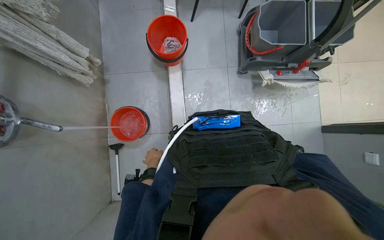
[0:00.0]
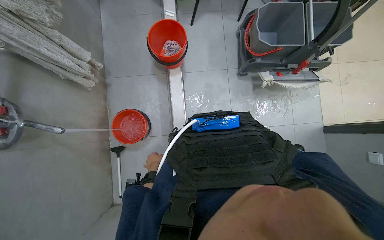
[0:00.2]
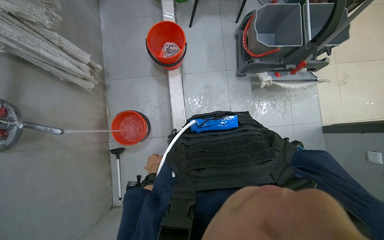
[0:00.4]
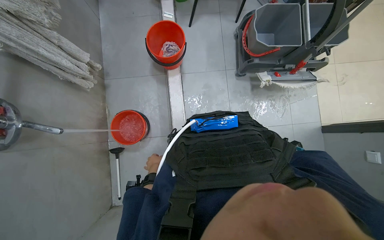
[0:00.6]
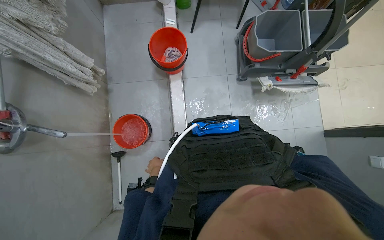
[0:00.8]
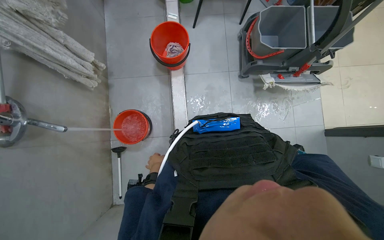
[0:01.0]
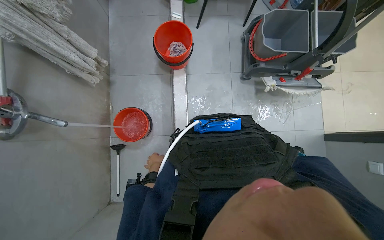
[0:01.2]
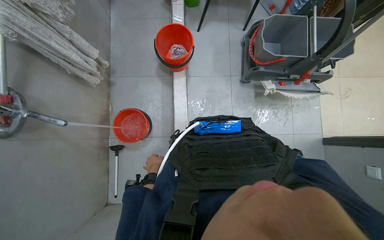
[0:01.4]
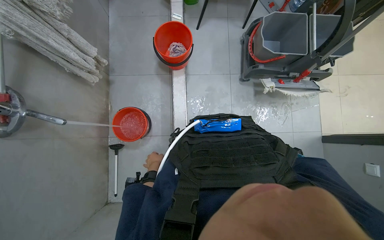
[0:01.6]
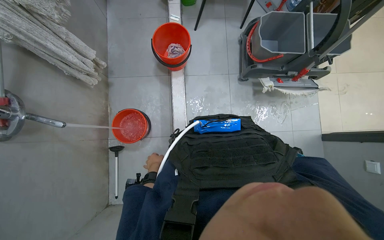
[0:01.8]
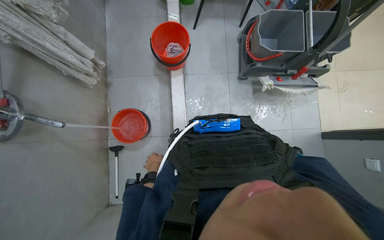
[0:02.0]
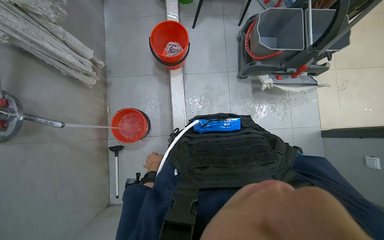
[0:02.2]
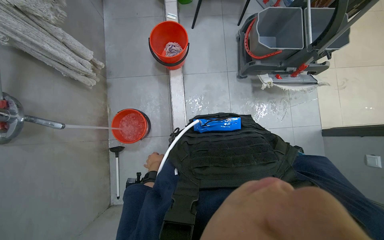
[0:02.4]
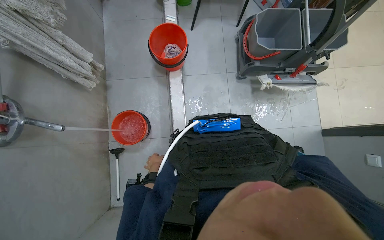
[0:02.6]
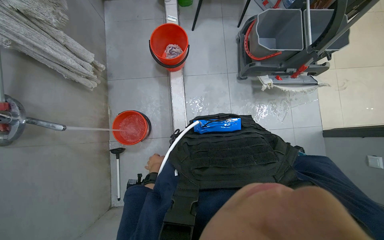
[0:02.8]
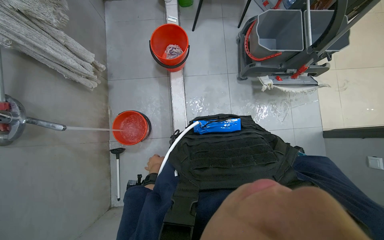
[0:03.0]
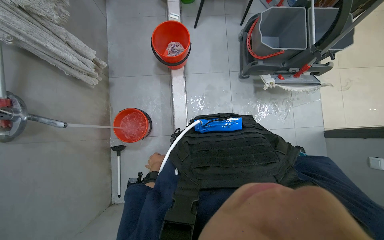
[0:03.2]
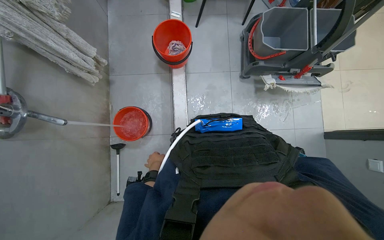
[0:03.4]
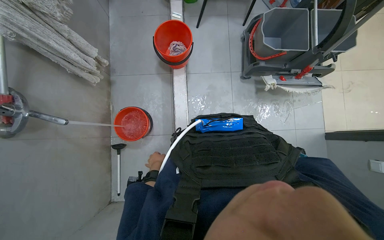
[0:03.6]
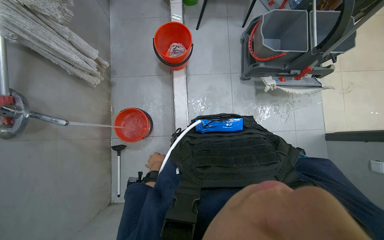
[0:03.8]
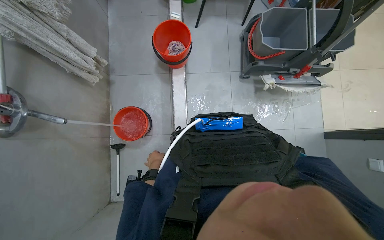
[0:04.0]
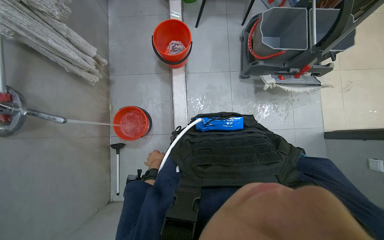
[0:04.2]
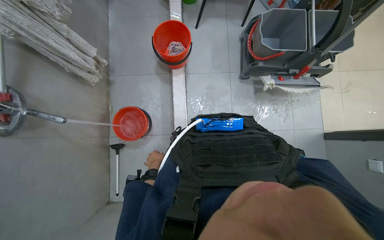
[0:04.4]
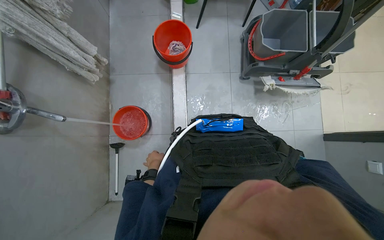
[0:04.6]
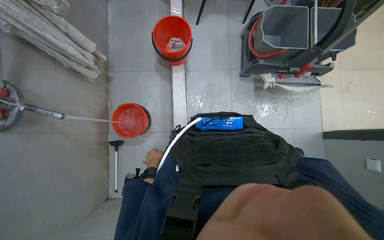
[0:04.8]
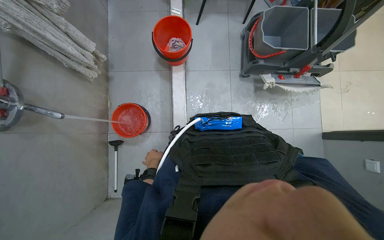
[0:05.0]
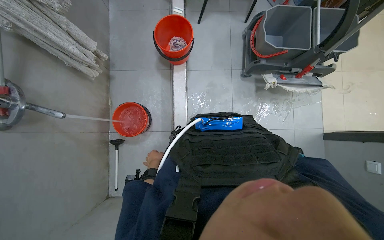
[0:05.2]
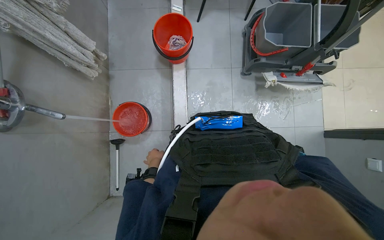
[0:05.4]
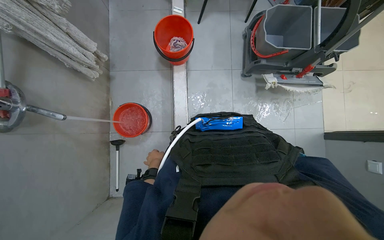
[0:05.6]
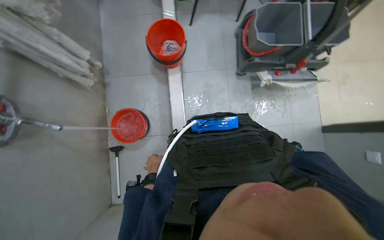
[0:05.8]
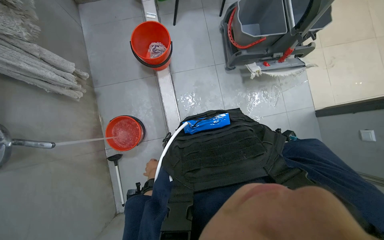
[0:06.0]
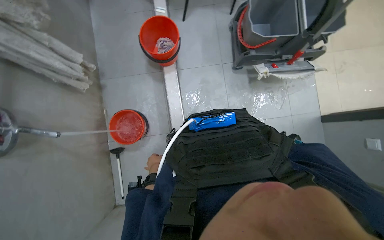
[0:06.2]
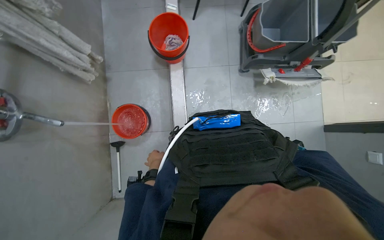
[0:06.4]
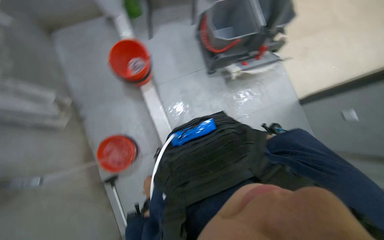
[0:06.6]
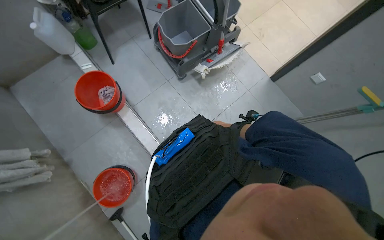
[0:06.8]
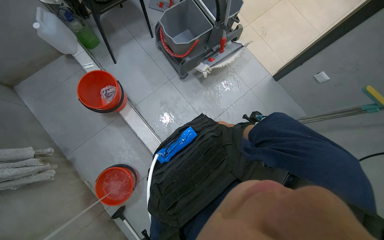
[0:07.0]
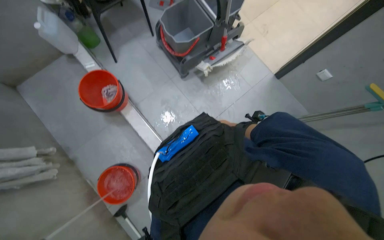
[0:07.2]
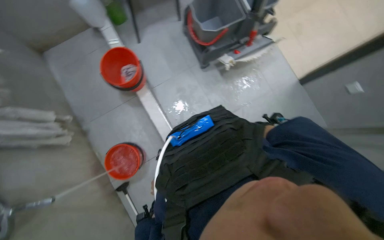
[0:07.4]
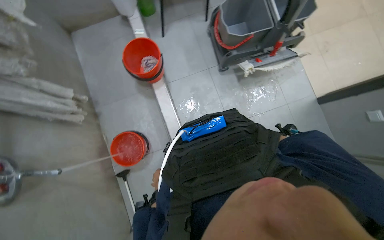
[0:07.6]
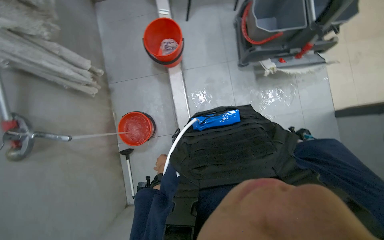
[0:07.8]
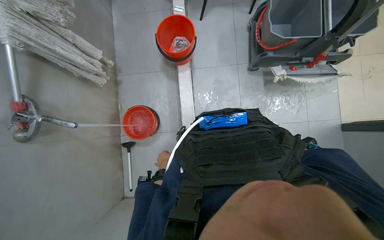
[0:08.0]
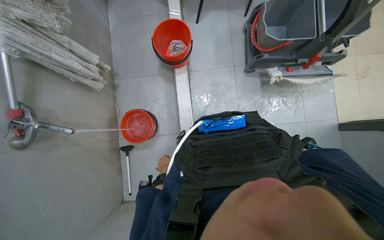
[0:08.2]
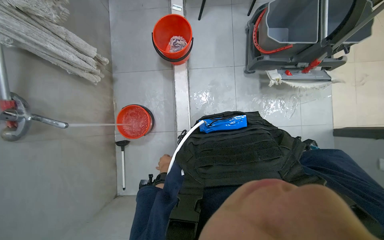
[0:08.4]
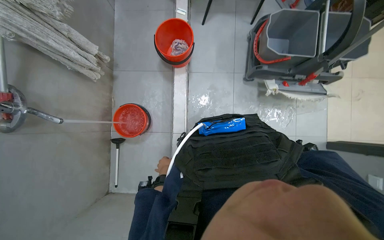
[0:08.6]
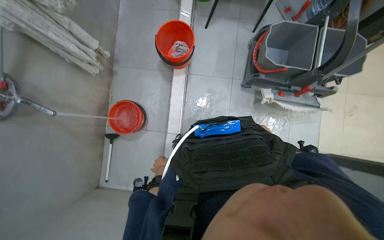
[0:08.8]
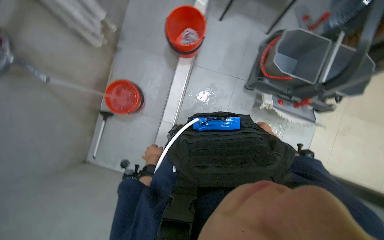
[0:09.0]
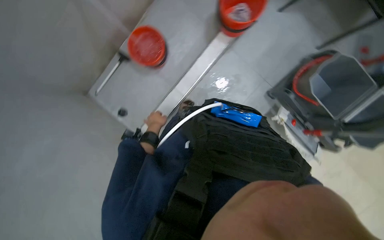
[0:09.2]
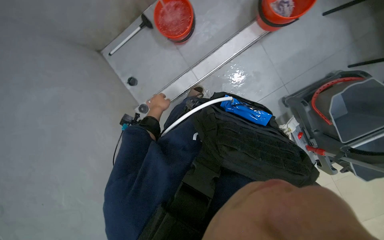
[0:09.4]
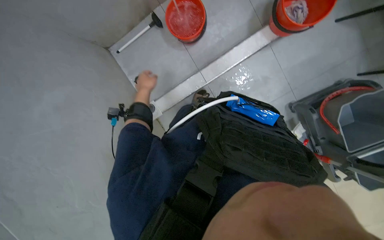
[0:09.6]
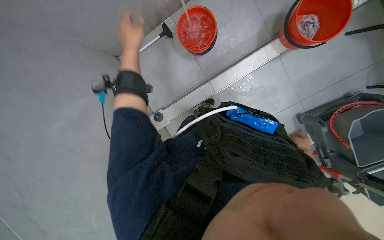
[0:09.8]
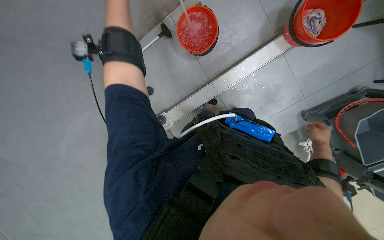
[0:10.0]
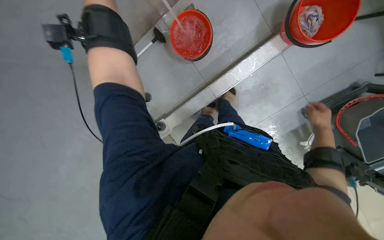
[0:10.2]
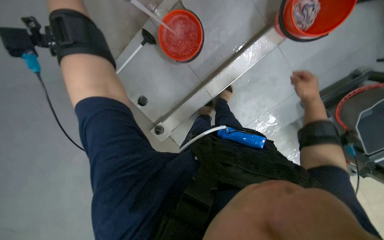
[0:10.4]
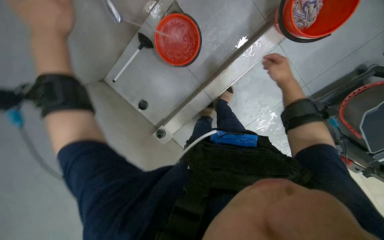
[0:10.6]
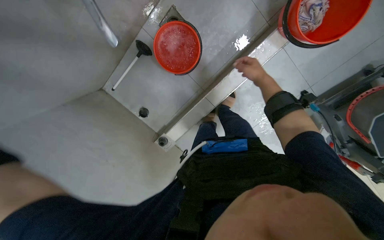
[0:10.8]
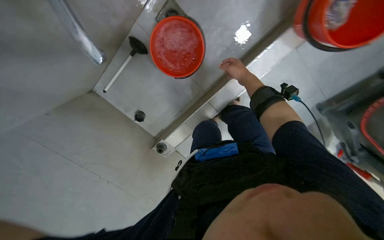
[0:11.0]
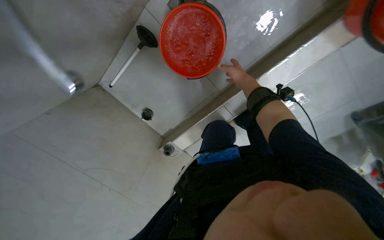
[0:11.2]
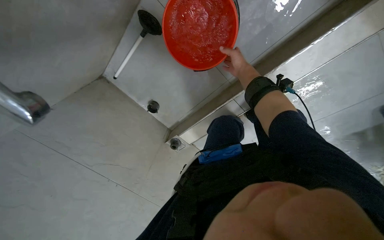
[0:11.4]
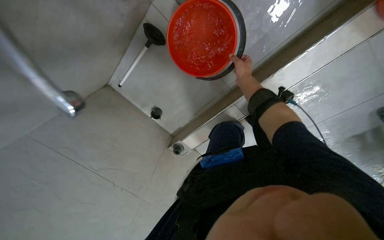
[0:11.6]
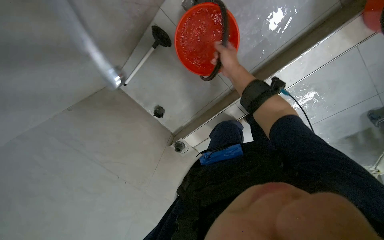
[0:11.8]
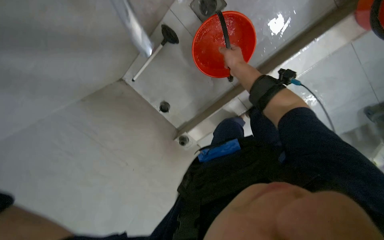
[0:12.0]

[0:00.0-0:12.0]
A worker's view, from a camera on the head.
Job: preparing cleaning supplies.
The whole recording: Organizing trash and filling mop bucket. The worker organizes the trash and fills the mop bucket with water.
0:07.6 to 0:09.0: The scene turns about 35 degrees clockwise in the picture.
0:09.0 to 0:10.4: The wearer looks approximately 20 degrees further downward. The scene rotates clockwise by roughly 35 degrees.
0:10.4 to 0:12.0: The right hand moves up the picture and to the left, some 50 cm.

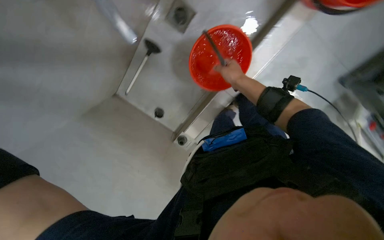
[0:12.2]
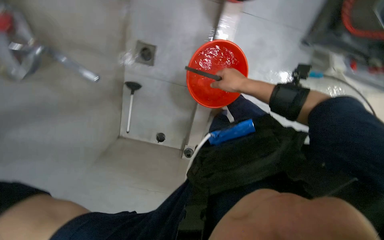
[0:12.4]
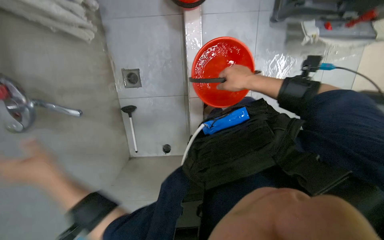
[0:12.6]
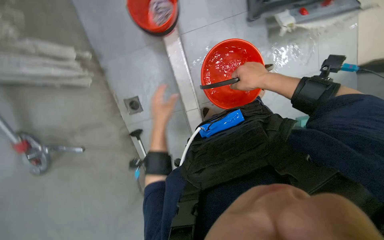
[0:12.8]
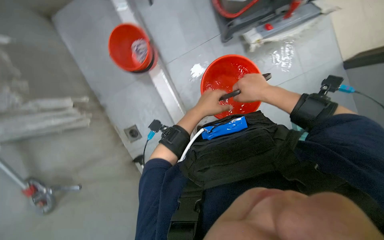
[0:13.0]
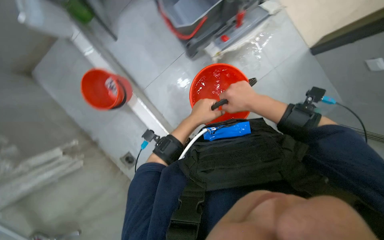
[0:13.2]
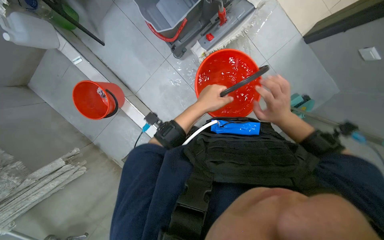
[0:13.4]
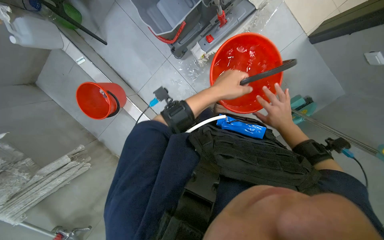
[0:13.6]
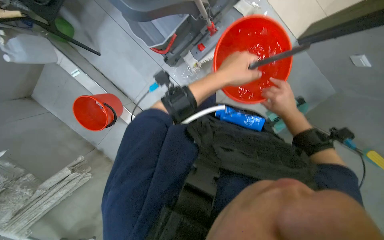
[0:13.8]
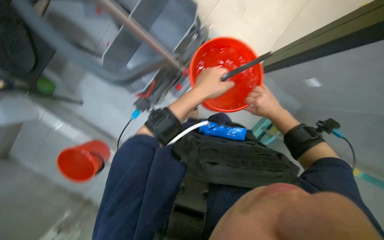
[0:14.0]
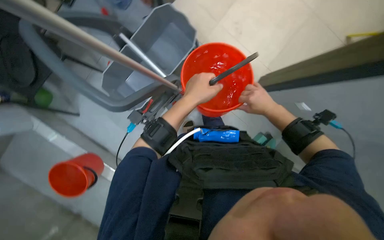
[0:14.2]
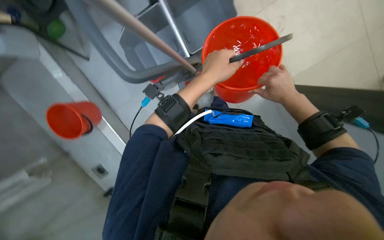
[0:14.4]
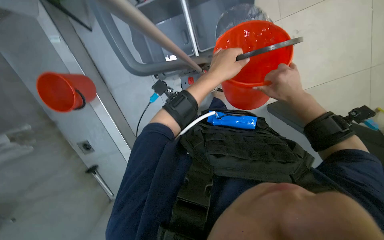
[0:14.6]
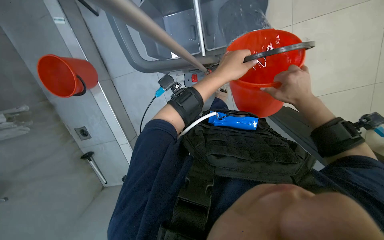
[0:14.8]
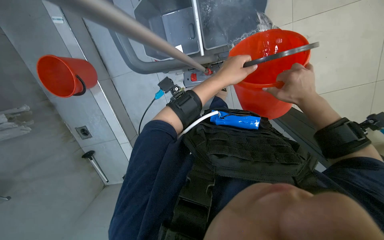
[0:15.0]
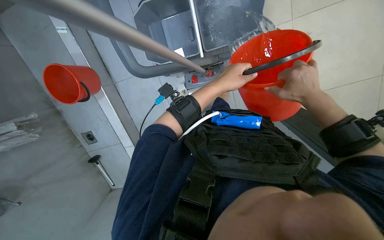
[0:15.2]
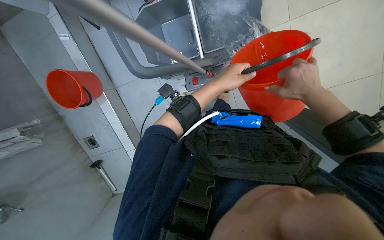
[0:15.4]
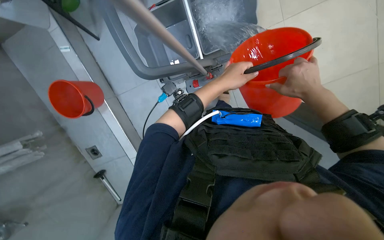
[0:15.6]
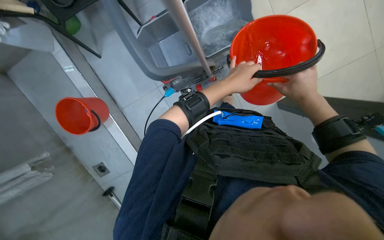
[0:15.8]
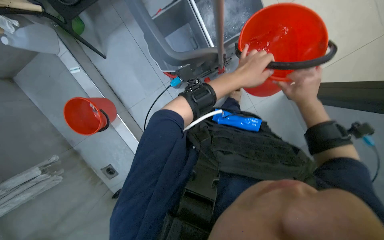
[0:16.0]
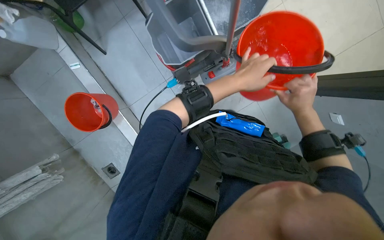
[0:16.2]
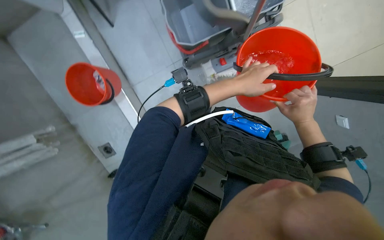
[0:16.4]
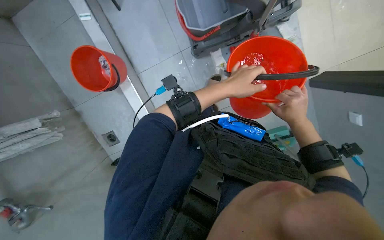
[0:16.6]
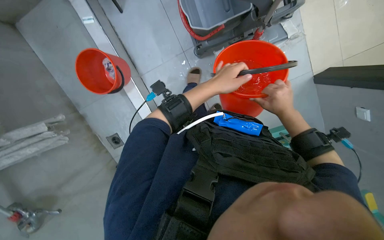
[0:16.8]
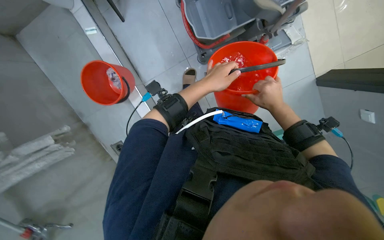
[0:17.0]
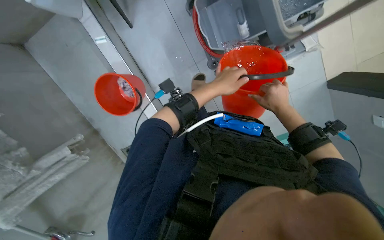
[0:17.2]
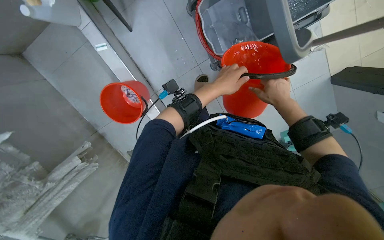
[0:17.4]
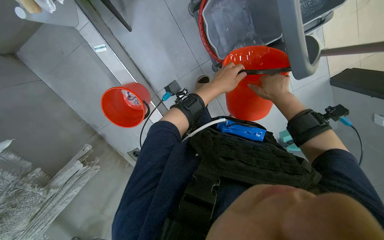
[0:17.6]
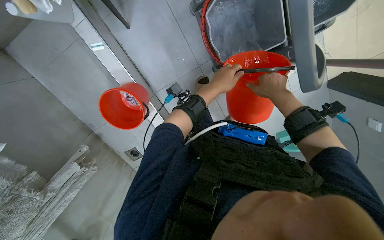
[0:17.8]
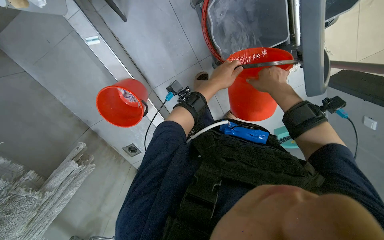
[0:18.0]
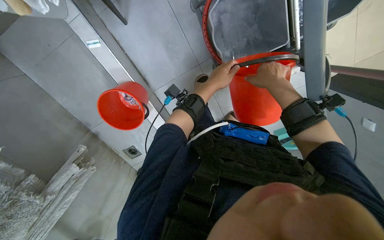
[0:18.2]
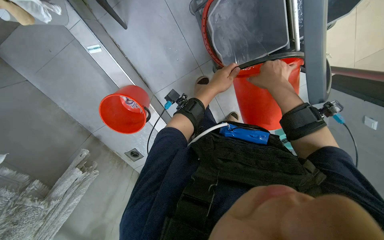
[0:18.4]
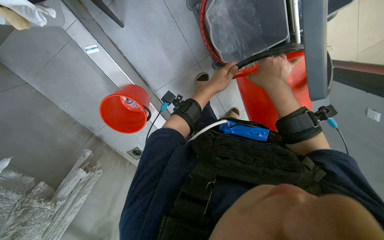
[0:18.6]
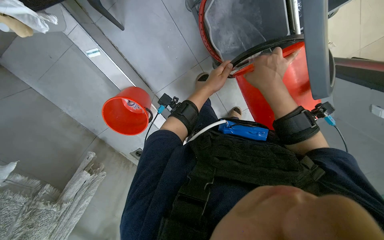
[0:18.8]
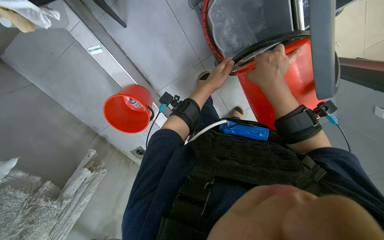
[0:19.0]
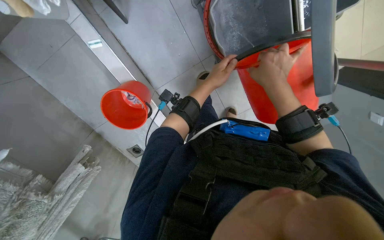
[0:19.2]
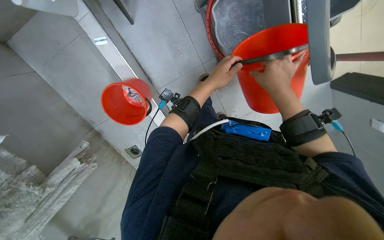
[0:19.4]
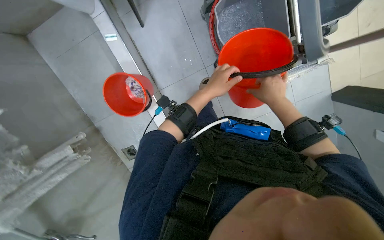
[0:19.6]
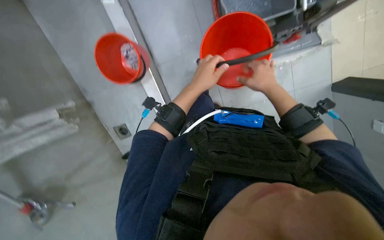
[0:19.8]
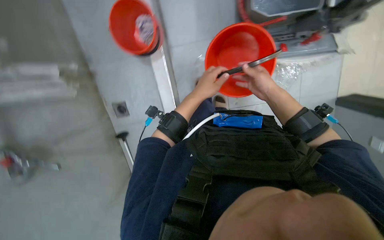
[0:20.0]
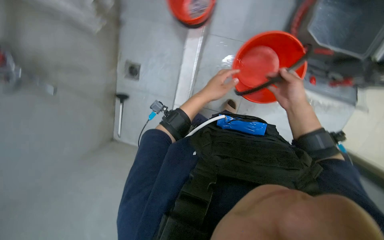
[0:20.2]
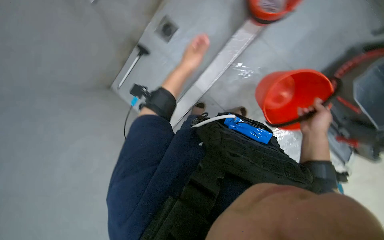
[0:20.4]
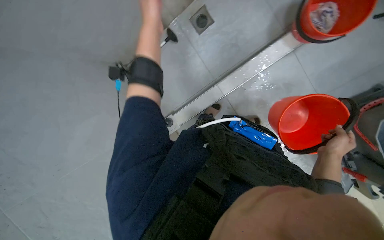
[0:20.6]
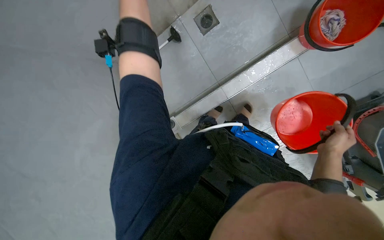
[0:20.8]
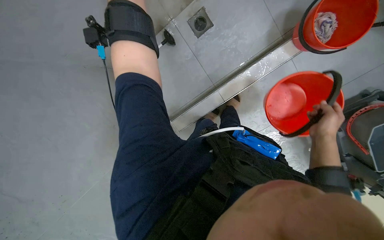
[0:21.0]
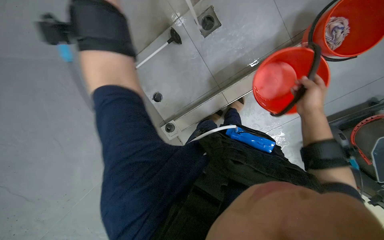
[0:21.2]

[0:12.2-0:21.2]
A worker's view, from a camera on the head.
Job: preparing cleaning supplies.
The whole recording: Organizing trash and filling mop bucket. The worker organizes the trash and fills the mop bucket with water.
0:12.2 to 0:13.8: The head travels approximately 80 cm. The camera is aimed roughly 15 degrees further to the left. The view tilts some 20 degrees upward. The scene turns some 75 degrees counterclockwise in the picture.
0:15.2 to 0:16.6: The right hand travels farther from the camera by about 15 cm.
0:16.6 to 0:18.2: The wearer moves about 40 cm.
0:18.2 to 0:19.8: The right hand moves farther from the camera, about 15 cm.
0:19.8 to 0:21.2: Everything in view rotates some 55 degrees clockwise.
